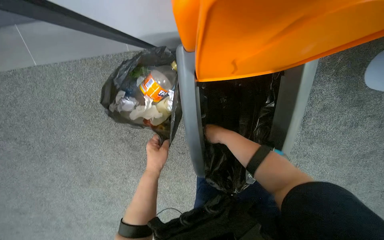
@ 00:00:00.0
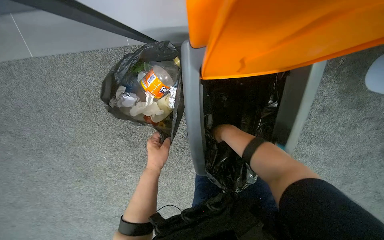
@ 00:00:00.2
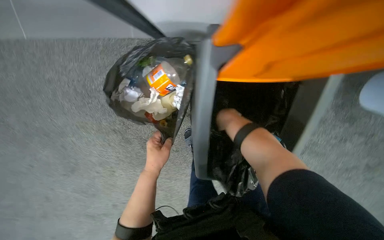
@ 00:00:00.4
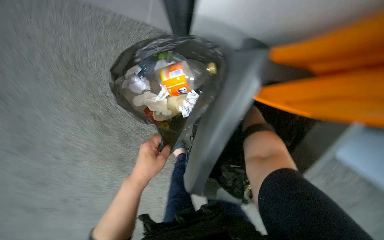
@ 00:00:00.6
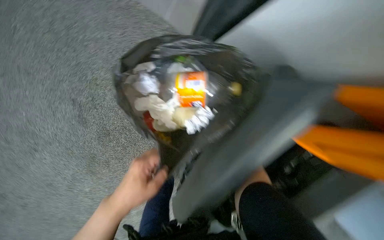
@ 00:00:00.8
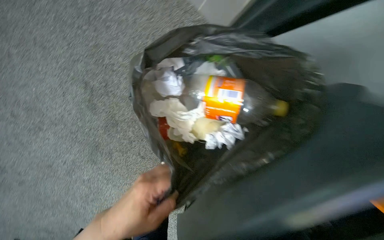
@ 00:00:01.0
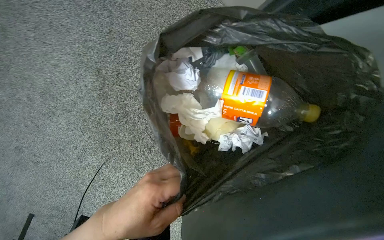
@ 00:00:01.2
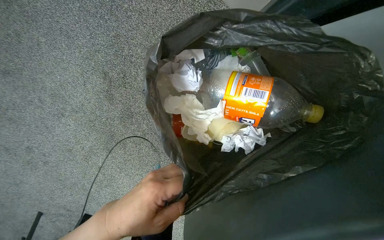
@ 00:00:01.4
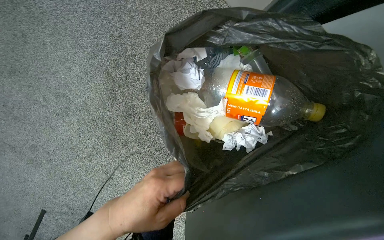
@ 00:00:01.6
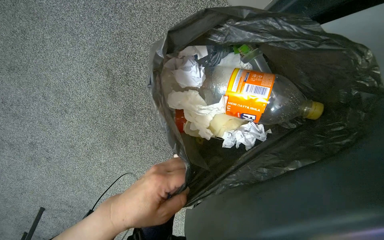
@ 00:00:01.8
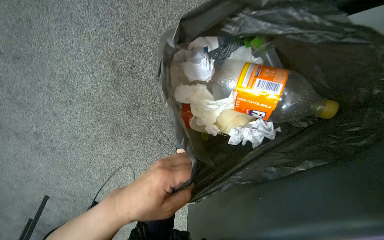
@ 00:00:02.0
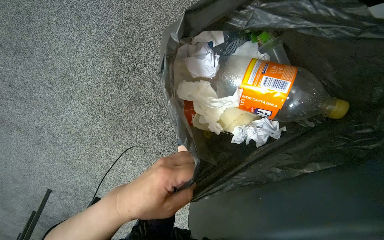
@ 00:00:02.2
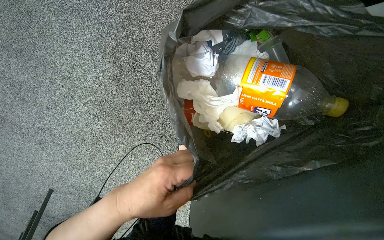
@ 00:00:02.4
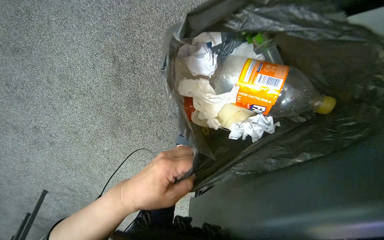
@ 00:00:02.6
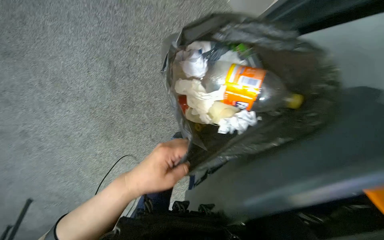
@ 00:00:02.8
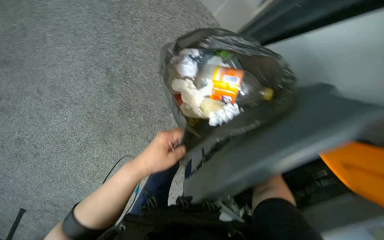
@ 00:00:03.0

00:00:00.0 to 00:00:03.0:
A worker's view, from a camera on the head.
Job: managing trash.
The whole recording: Disposing trash into bin. The worker sorts and disposes trash from a black bag into an orange bin.
00:00:00.0 to 00:00:01.6: The scene turns approximately 50 degrees clockwise in the picture.

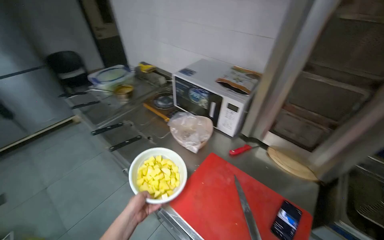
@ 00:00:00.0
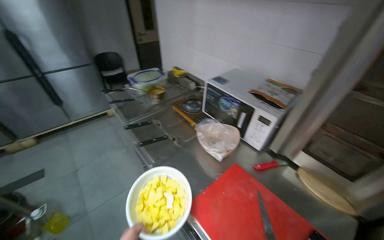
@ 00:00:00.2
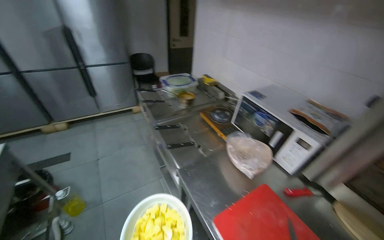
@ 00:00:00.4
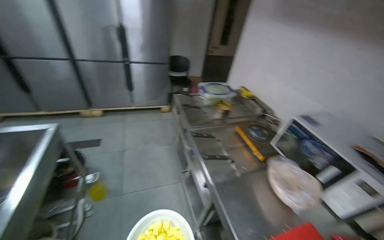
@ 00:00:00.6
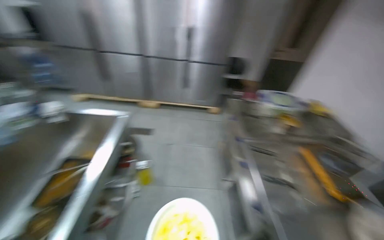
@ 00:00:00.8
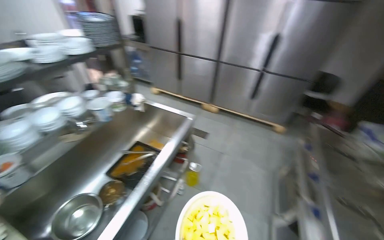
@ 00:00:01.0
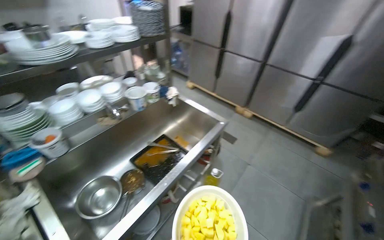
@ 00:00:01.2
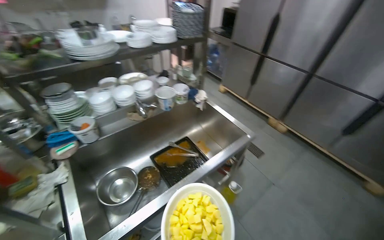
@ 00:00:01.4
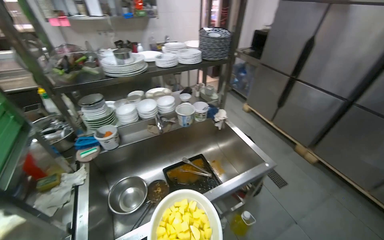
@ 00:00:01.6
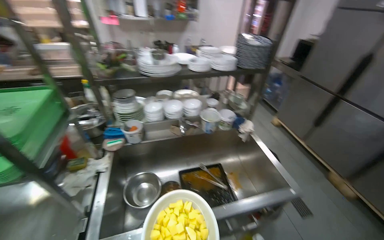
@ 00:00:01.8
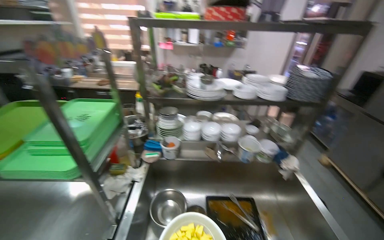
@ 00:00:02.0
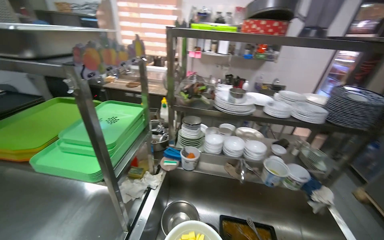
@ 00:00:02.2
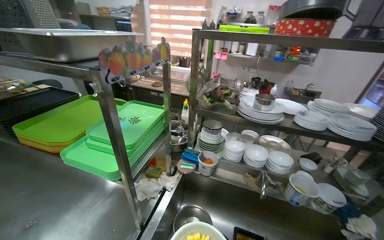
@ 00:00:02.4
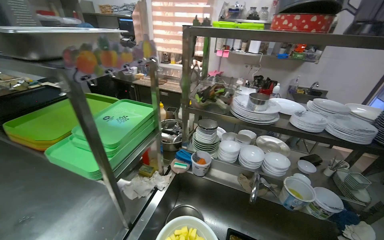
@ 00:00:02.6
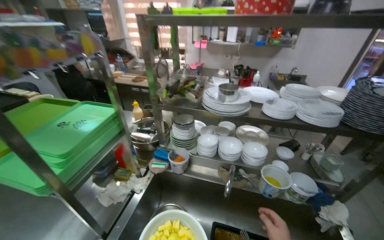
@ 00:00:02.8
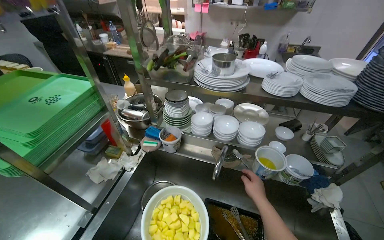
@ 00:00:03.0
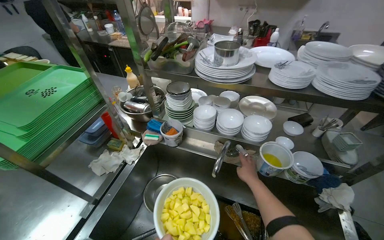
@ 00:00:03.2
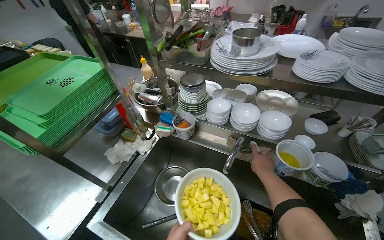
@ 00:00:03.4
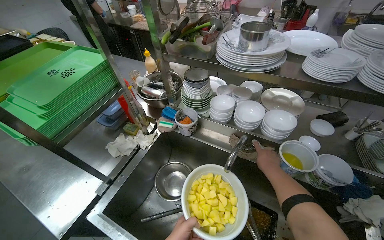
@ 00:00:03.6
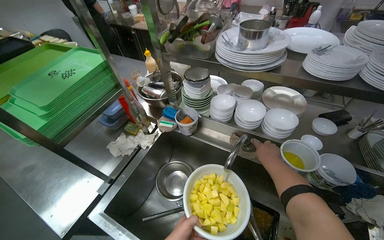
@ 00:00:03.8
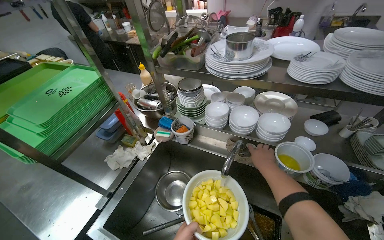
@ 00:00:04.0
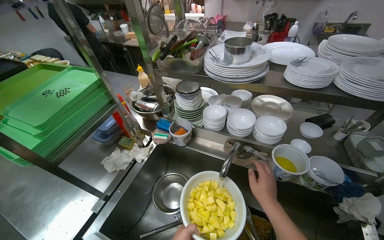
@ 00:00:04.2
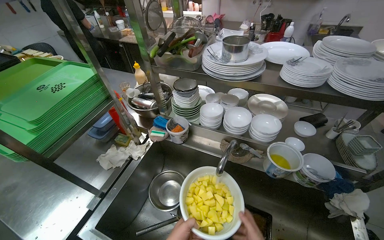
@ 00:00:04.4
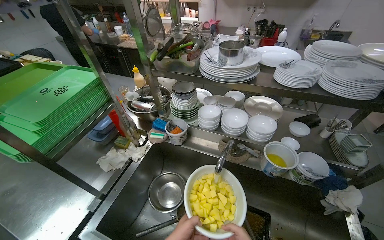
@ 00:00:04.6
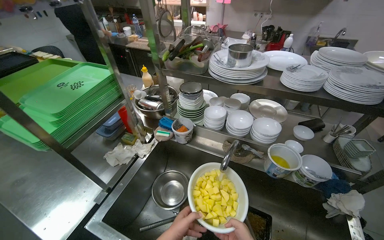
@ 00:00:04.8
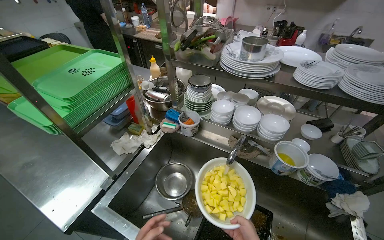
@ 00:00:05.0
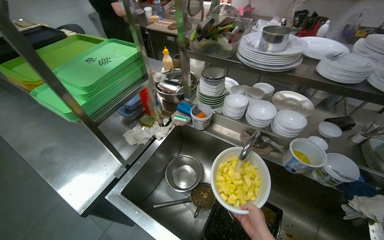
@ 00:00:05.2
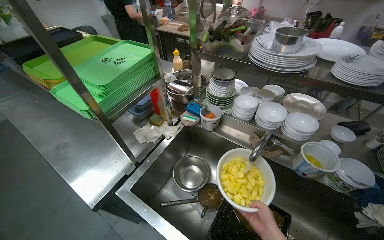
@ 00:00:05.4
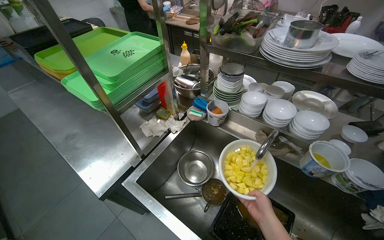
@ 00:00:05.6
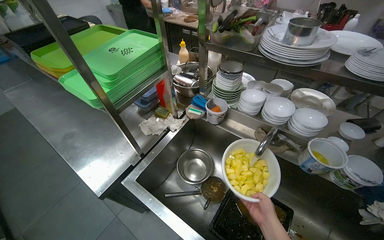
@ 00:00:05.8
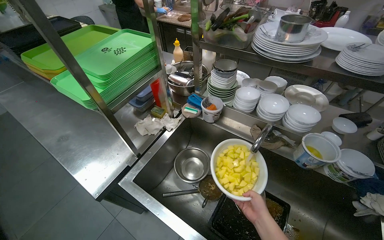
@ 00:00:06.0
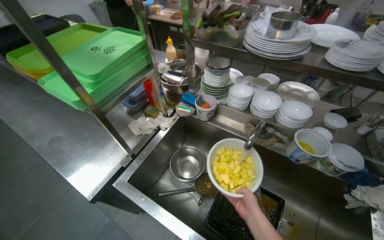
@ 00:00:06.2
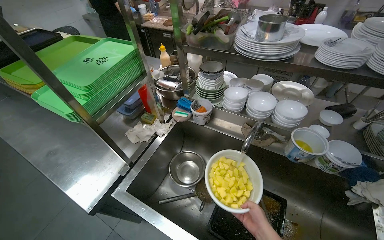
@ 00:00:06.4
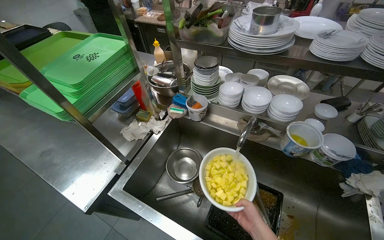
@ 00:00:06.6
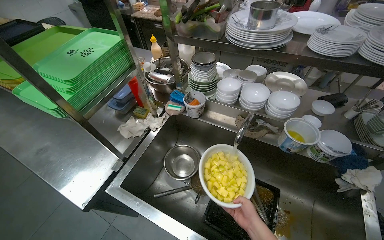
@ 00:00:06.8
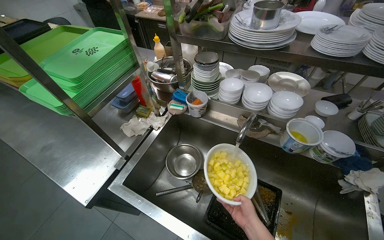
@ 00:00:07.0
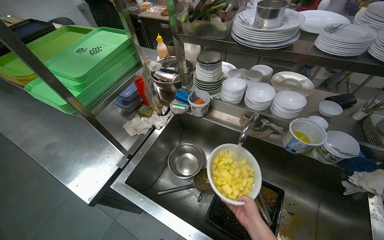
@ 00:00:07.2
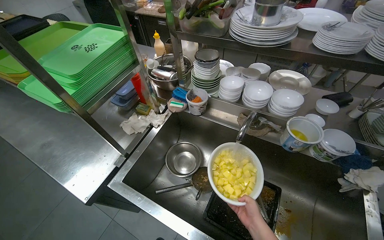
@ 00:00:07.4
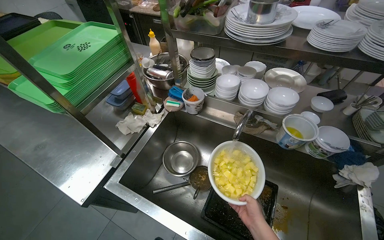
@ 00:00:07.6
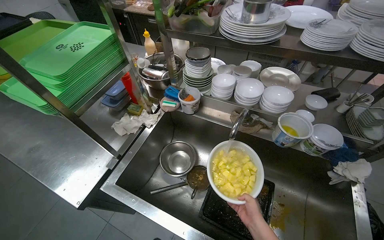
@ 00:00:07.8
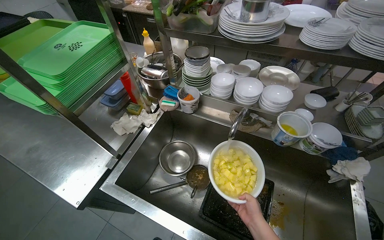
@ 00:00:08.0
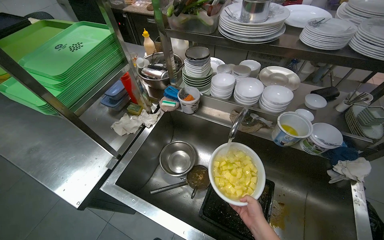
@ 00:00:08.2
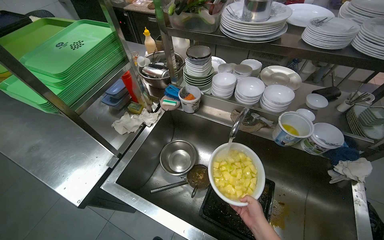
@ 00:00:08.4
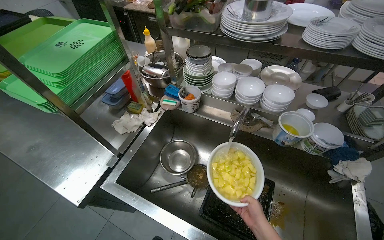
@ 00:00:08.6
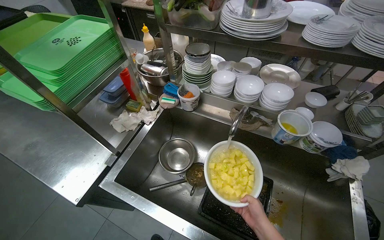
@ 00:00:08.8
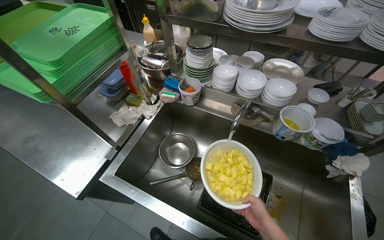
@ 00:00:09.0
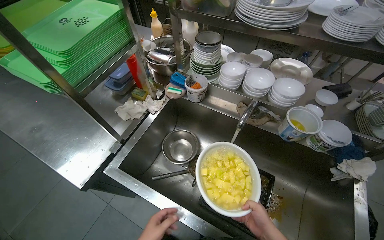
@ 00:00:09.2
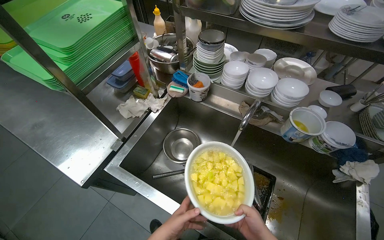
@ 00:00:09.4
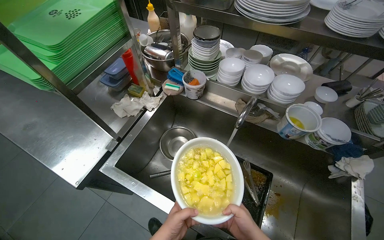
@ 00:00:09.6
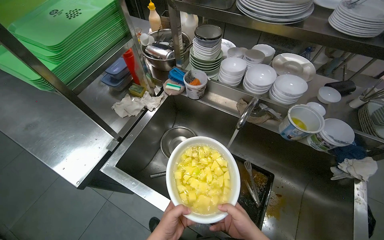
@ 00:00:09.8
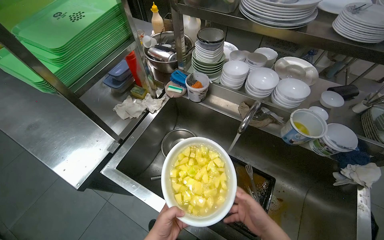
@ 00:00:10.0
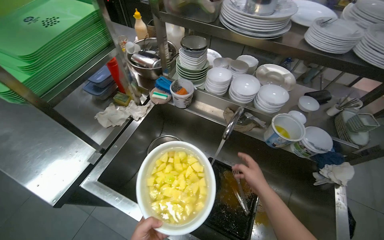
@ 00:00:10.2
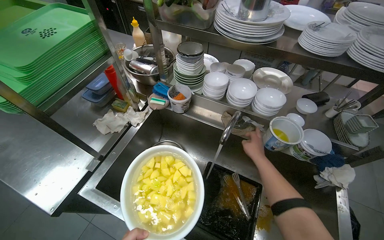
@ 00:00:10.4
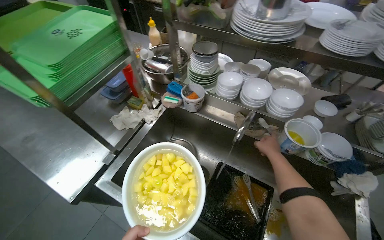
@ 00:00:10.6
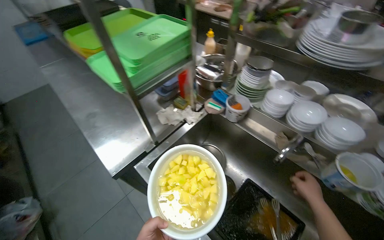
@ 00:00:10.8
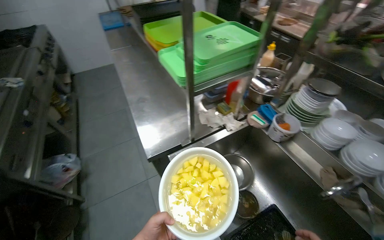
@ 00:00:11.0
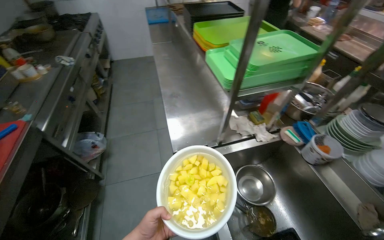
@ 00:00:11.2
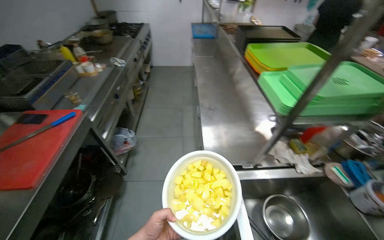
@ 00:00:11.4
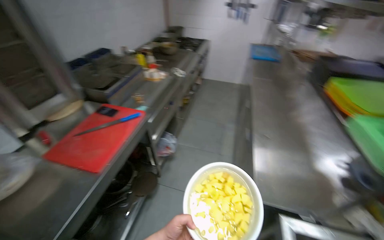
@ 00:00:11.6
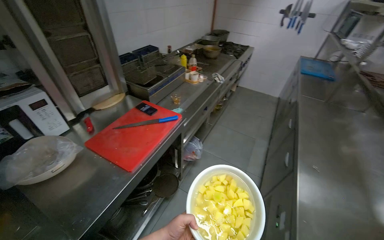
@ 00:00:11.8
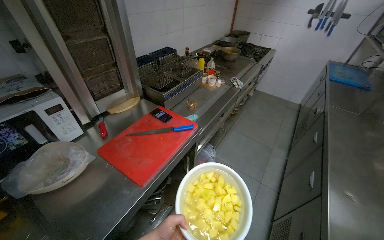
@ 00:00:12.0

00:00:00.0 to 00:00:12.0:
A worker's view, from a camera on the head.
Job: preparing food.
The whole recording: Washing Sliced Potatoes. The worker washes sliced potatoes.
00:00:00.0 to 00:00:01.6: The wearer moves roughly 70 cm. The wearer looks roughly 115 degrees further to the left.
00:00:01.6 to 00:00:03.0: The head rotates some 45 degrees to the left.
00:00:10.4 to 00:00:12.0: The head travels about 70 cm. The head rotates about 100 degrees to the left. The view tilts roughly 15 degrees upward.

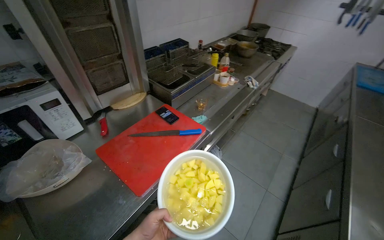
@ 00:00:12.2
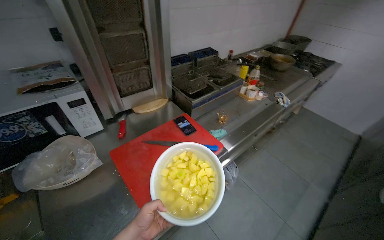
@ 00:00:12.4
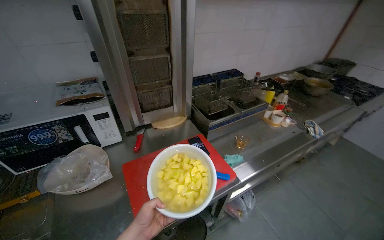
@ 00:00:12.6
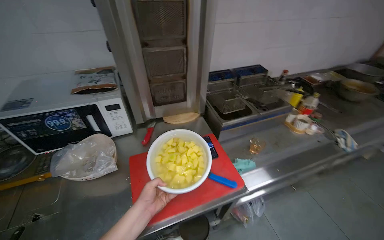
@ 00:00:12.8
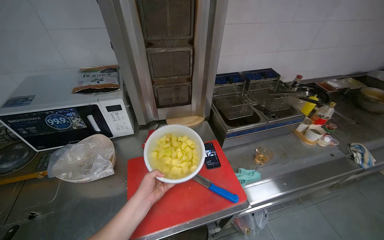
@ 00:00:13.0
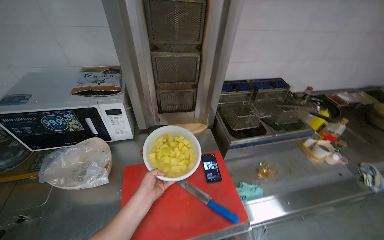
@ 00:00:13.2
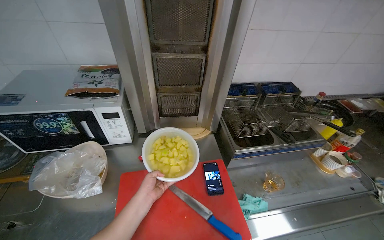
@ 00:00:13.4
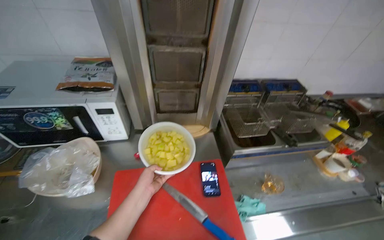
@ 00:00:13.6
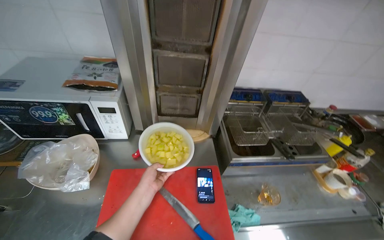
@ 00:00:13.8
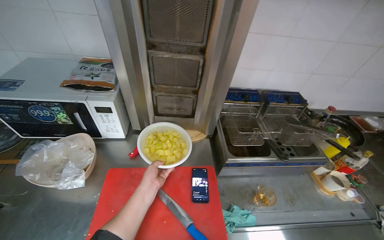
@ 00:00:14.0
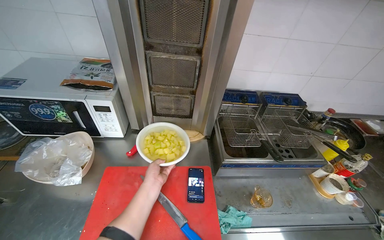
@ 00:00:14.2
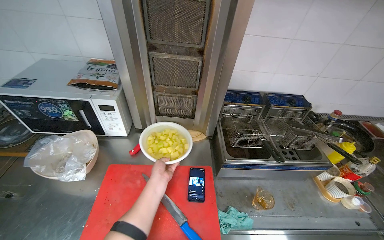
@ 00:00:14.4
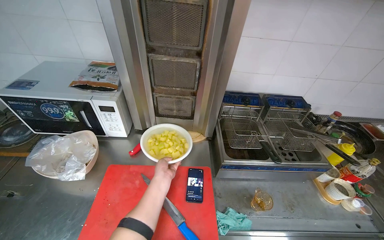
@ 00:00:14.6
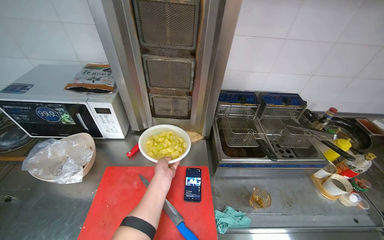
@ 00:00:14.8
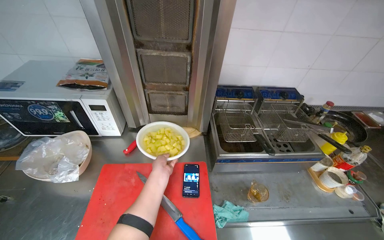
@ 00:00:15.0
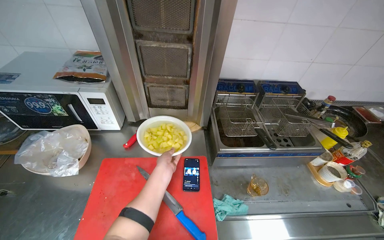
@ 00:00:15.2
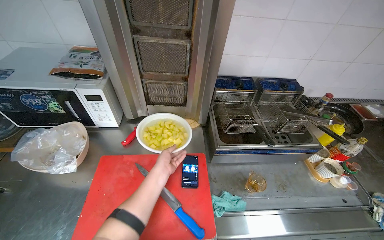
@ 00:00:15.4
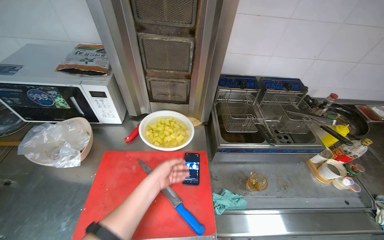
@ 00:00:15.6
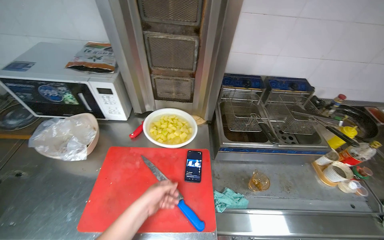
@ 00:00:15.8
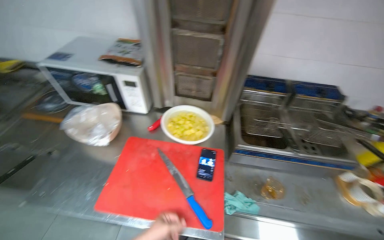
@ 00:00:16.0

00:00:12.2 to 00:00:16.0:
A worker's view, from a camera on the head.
Job: preparing food.
The whole recording: Washing Sliced Potatoes. The worker washes sliced potatoes.
00:00:12.2 to 00:00:13.4: The head rotates roughly 40 degrees to the left.
